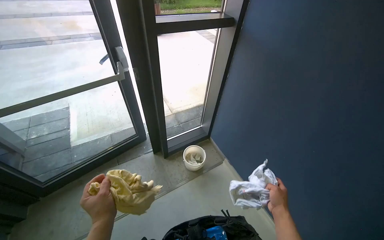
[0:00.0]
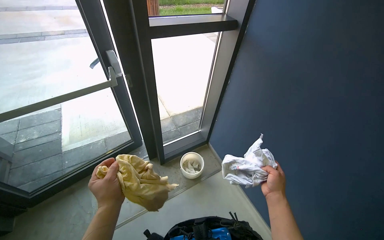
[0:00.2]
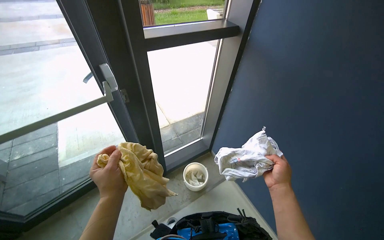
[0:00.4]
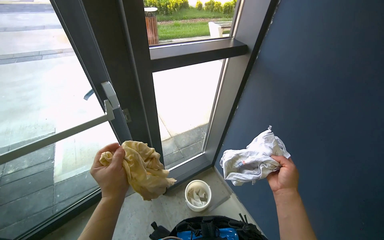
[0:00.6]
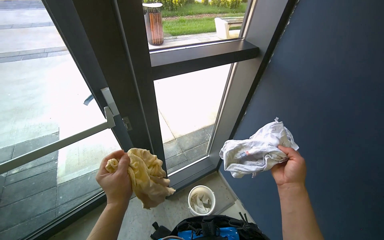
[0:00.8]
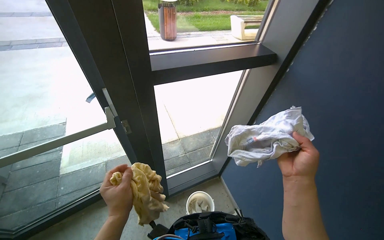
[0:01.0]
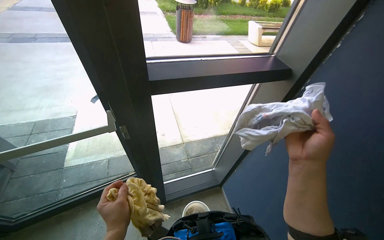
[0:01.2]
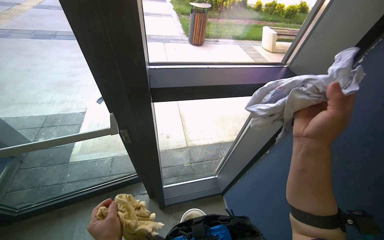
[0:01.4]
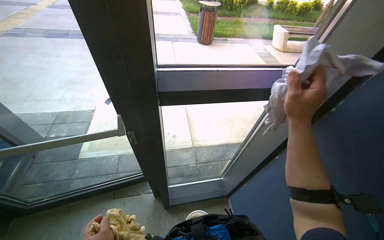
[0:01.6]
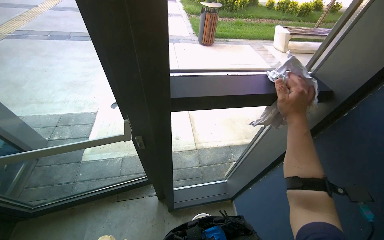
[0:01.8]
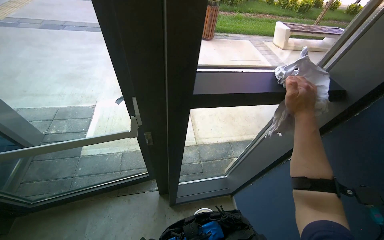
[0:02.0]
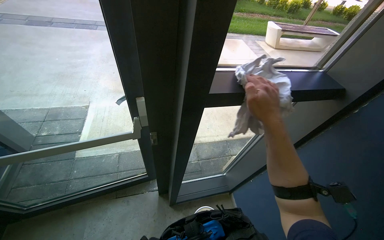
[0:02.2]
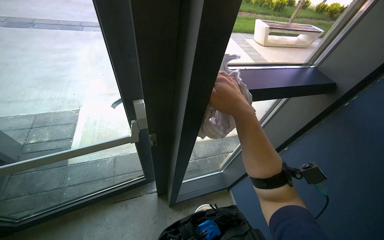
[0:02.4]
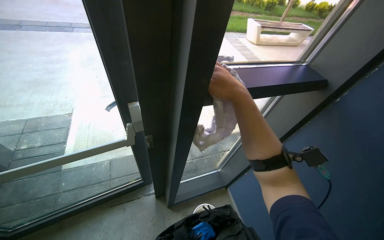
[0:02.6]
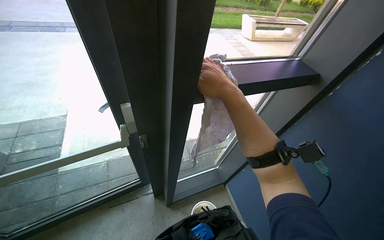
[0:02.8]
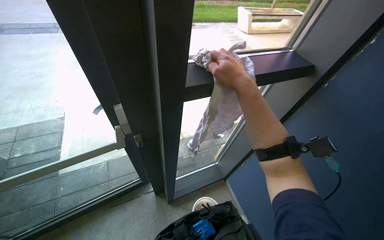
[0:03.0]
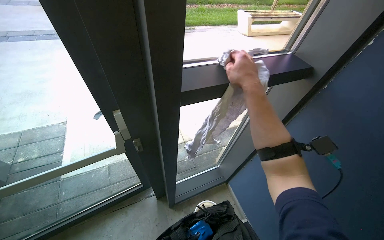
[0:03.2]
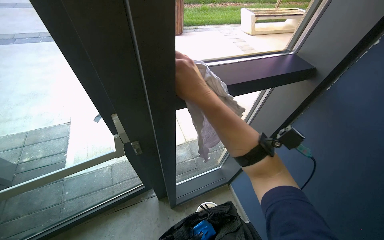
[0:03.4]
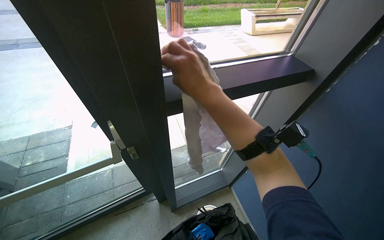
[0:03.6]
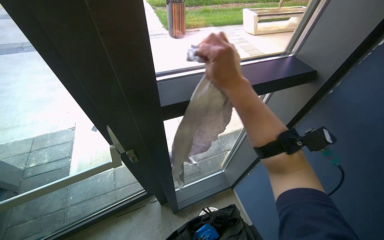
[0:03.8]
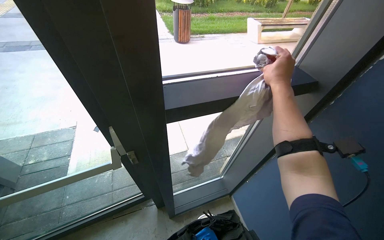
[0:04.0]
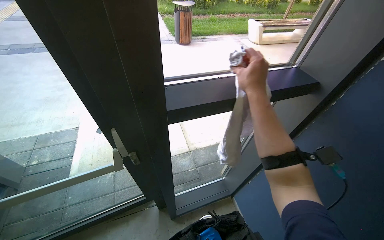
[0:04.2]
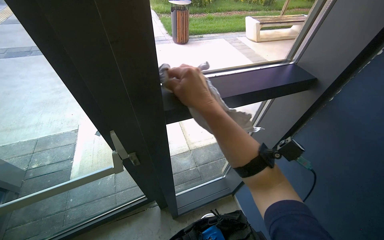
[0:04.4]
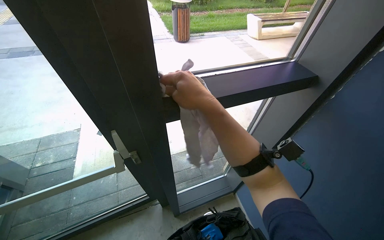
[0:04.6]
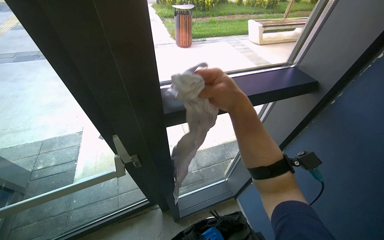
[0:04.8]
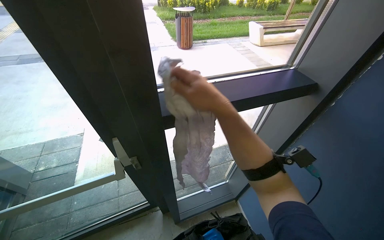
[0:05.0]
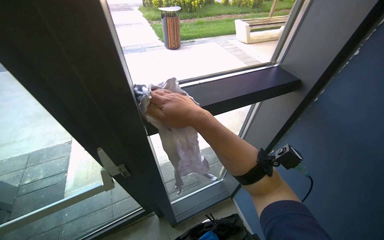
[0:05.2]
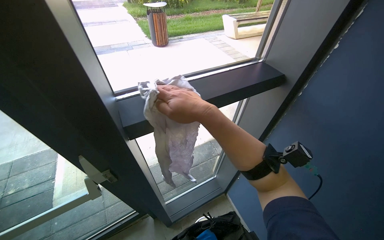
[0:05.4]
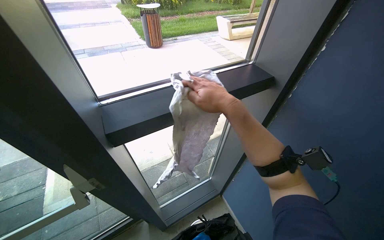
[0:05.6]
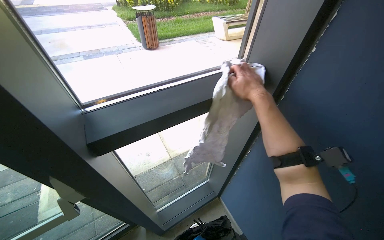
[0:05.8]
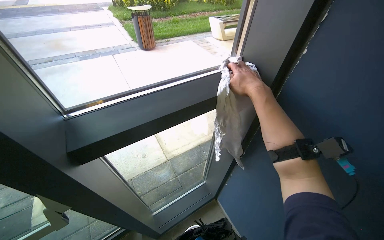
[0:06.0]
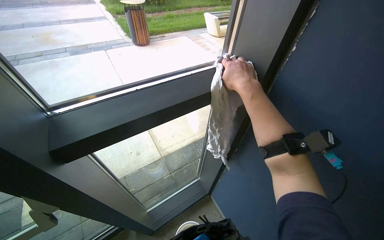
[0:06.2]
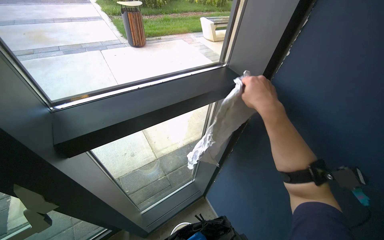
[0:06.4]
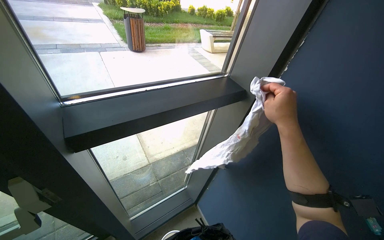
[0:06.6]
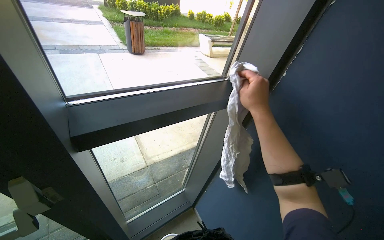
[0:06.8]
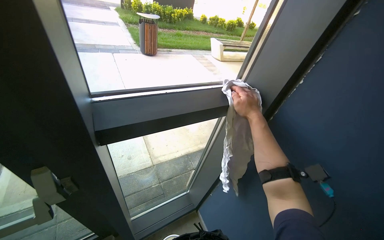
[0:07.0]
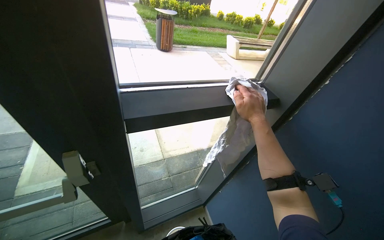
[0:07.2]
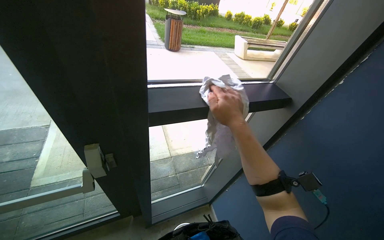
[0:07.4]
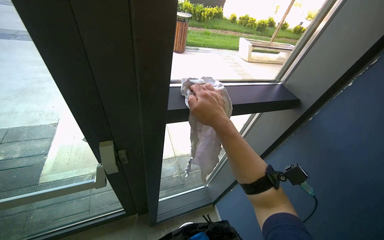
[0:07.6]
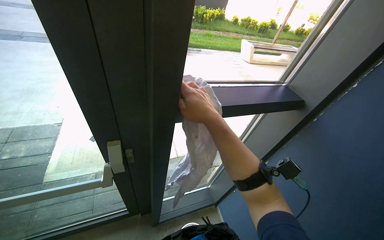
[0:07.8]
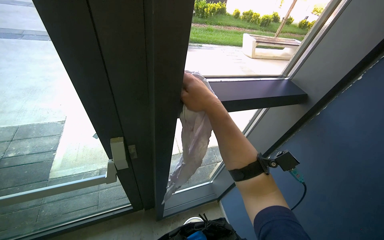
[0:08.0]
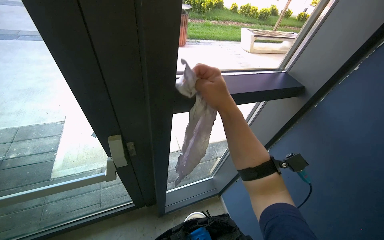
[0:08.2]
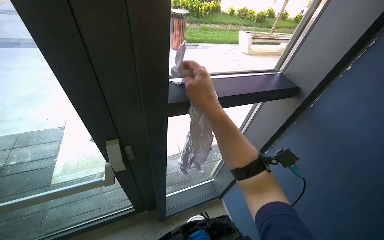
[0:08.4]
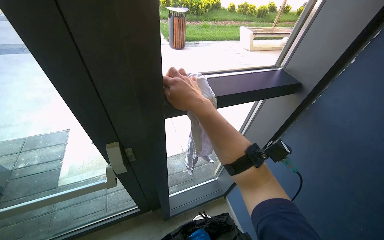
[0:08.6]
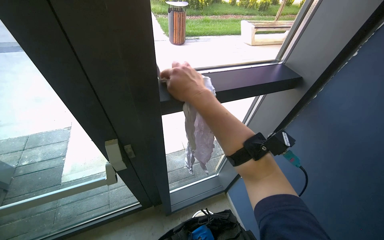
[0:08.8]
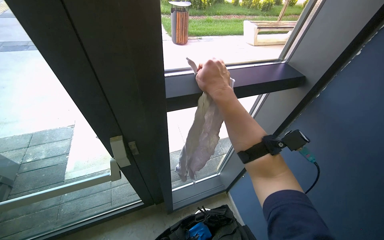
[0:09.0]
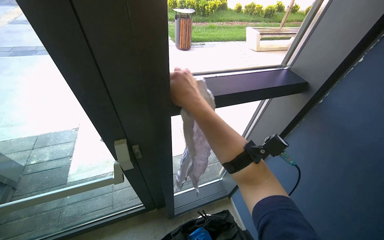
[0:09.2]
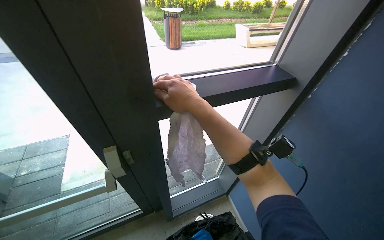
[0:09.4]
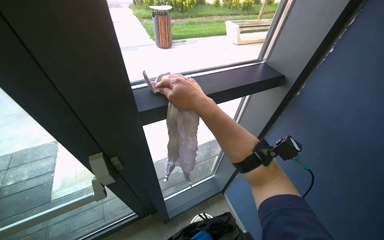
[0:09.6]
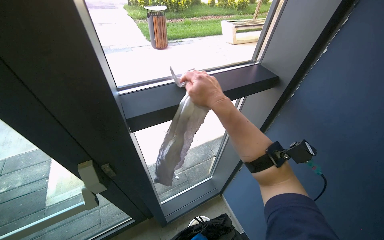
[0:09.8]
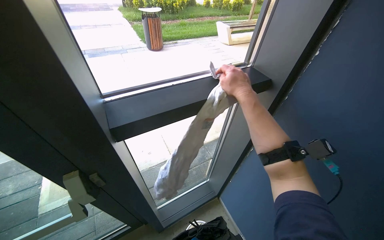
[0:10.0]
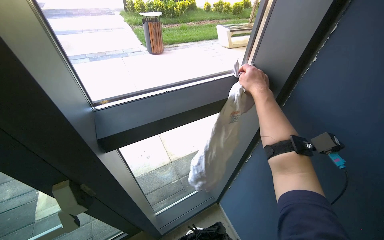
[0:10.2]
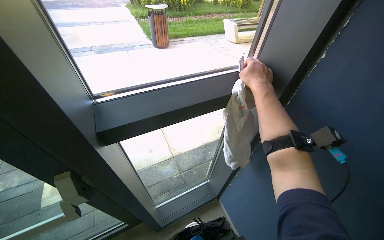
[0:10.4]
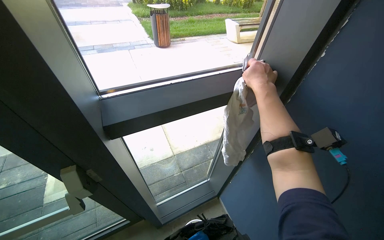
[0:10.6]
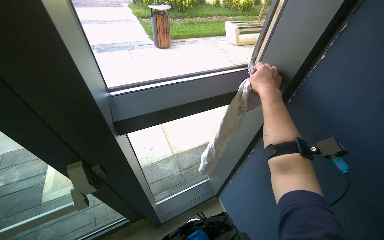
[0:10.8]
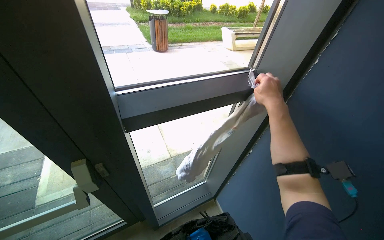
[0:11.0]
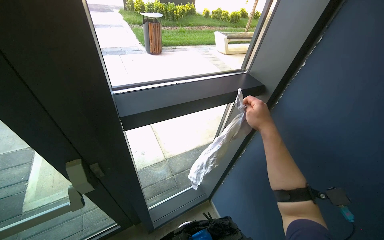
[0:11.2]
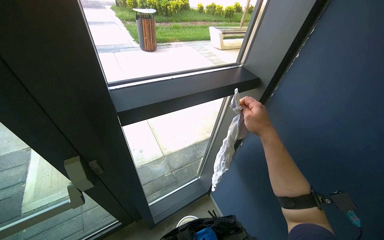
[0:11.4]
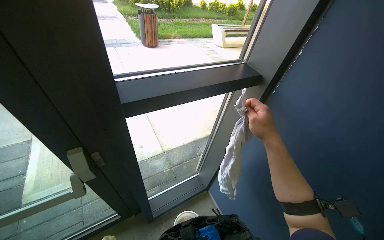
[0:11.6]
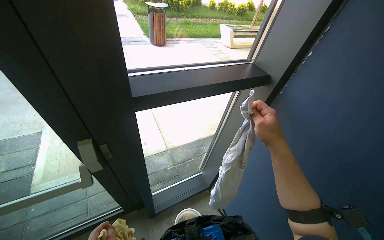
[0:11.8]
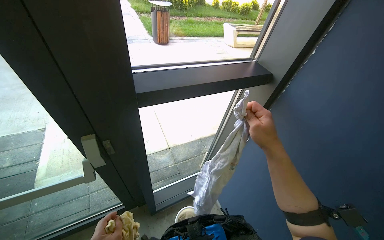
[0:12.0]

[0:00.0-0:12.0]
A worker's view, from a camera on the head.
Job: cleaning windows.
The whole recording: Cleaning window frames and sills. The worker wipes the window frames and sills with a cloth.
0.0 to 1.6 s: The wearer looks approximately 15 degrees further to the left. The right hand goes approximately 50 cm up the picture.
1.6 to 3.0 s: The right hand is displaced to the left and up the picture by approximately 15 cm.
3.0 to 4.4 s: The right hand goes left and right, about 20 cm each way, reversing 2 times.
4.4 to 6.0 s: The right hand moves to the right and farther from the camera, approximately 35 cm.
6.0 to 7.6 s: The right hand swings nearer and farther, some 20 cm each way, with 2 reversals.
9.0 to 10.4 s: The right hand goes about 30 cm to the right and farther from the camera.
10.4 to 12.0 s: The right hand moves nearer to the camera and down the picture, roughly 30 cm.

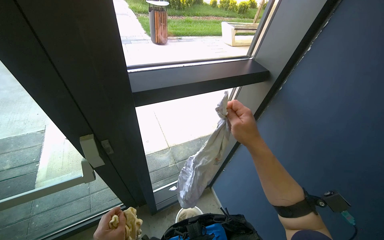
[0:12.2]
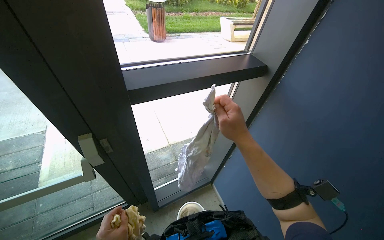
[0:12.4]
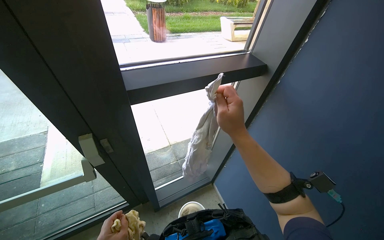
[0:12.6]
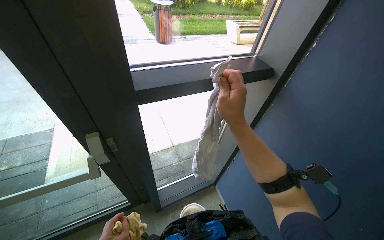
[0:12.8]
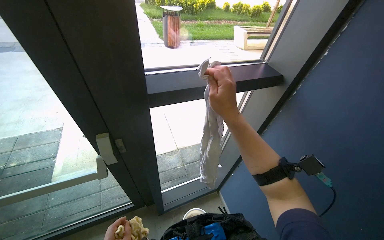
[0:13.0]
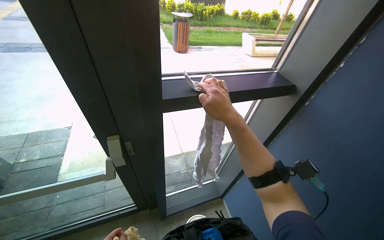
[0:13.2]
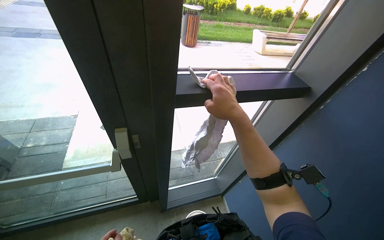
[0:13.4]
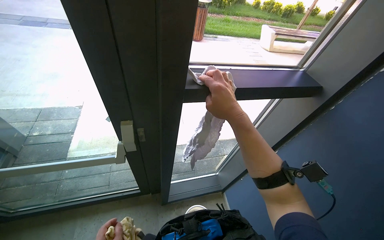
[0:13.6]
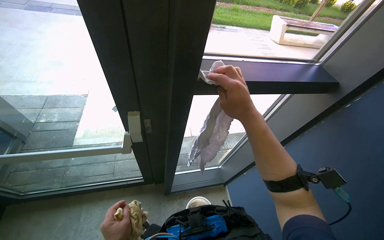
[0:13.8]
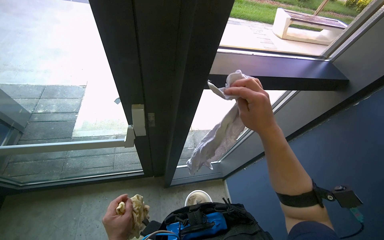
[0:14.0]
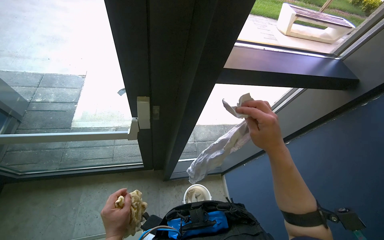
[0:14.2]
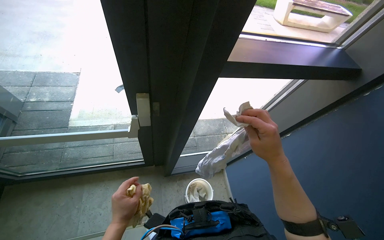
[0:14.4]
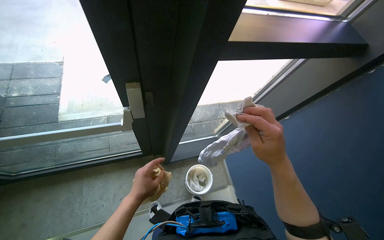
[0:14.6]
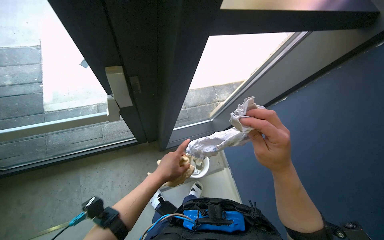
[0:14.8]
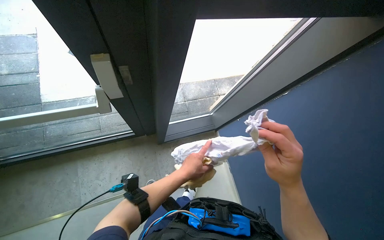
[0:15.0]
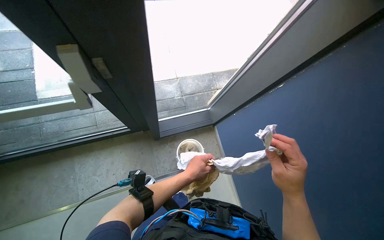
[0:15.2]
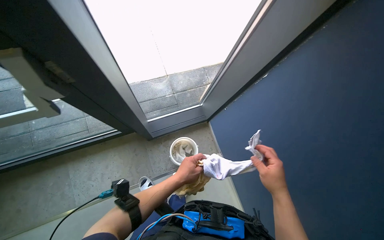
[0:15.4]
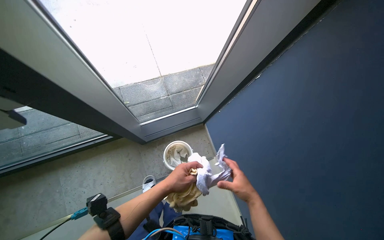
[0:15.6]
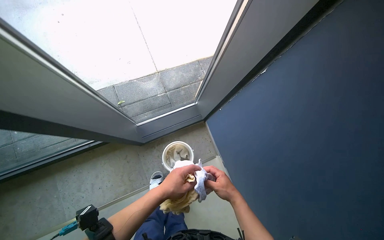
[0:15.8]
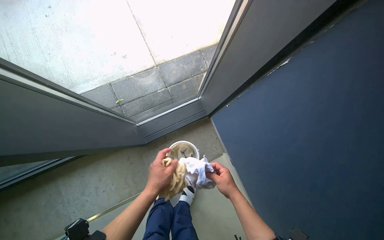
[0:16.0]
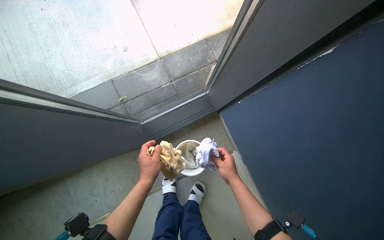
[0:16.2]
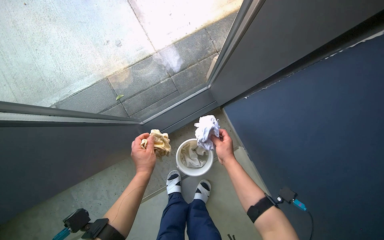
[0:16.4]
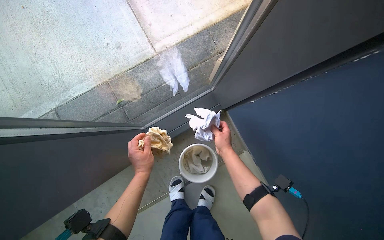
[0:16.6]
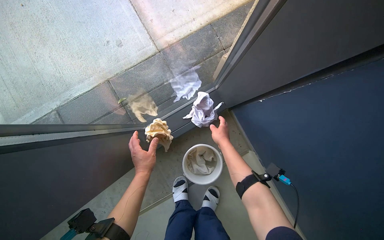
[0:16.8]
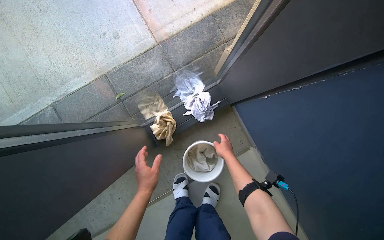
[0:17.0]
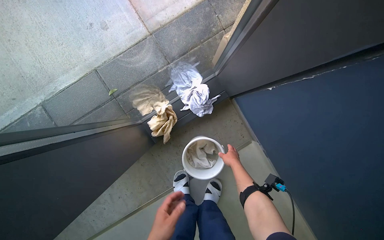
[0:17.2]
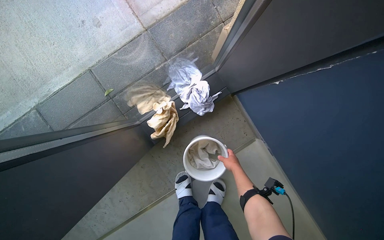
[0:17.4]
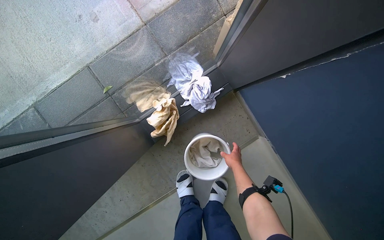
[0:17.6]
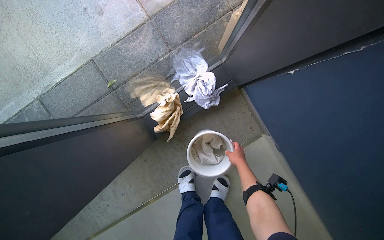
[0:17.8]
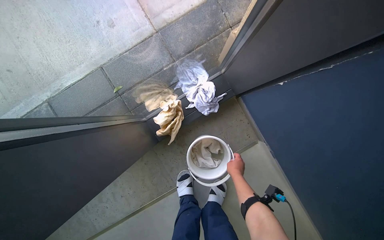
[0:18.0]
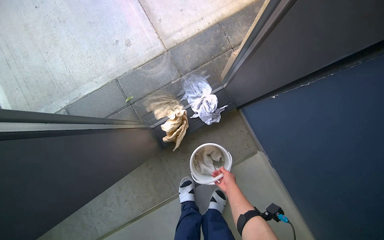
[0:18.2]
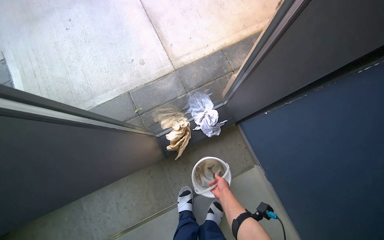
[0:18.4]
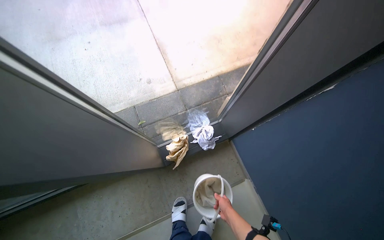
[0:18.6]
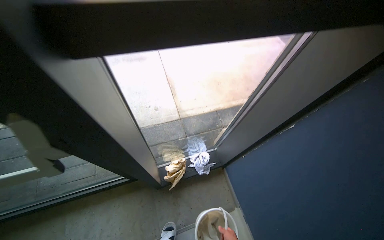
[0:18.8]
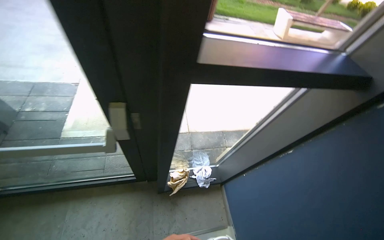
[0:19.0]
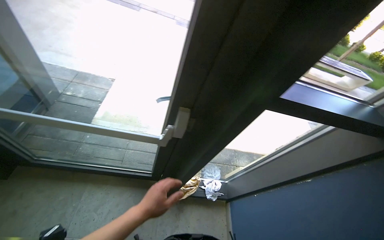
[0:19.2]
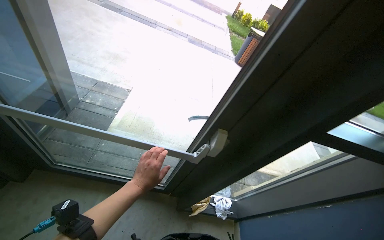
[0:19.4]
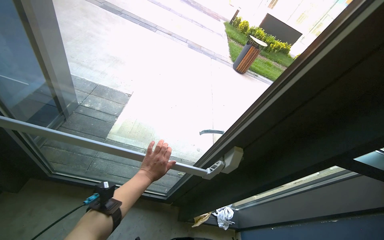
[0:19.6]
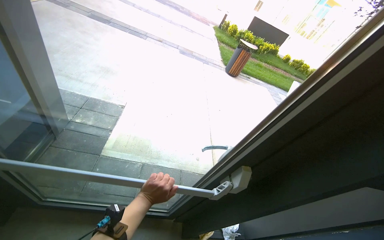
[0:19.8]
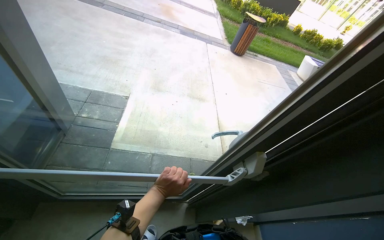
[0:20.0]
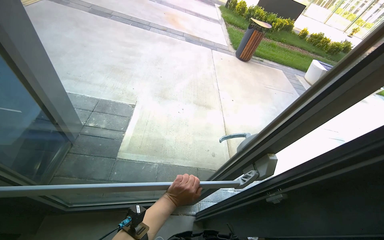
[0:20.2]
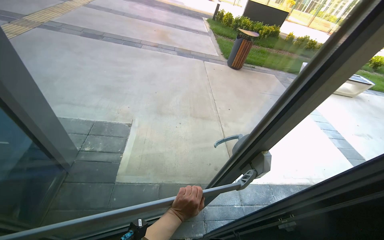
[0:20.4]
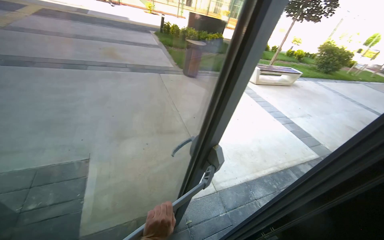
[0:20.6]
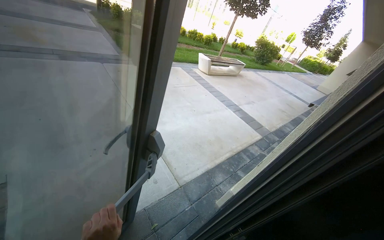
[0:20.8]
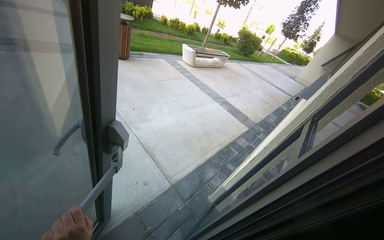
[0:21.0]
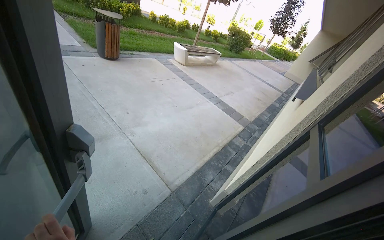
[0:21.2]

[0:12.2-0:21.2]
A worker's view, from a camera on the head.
Job: cleaning windows.
The whole recording: Cleaning window frames and sills. The worker wipes the window frames and sills with a cloth.
13.8 to 15.2 s: The view tilts about 25 degrees downward. The right hand heads down the picture, covering approximately 30 cm.
15.2 to 16.6 s: The wearer moves some 50 cm. The camera pitches downward, by about 15 degrees.
16.6 to 18.2 s: The right hand moves down the picture and farther from the camera, approximately 20 cm.
18.2 to 19.8 s: The camera is carried approximately 90 cm. The camera pitches upward, by about 45 degrees. Everything in view rotates some 35 degrees clockwise.
19.8 to 21.2 s: The camera is carried some 50 cm. The wearer's head swings approximately 45 degrees to the right.
